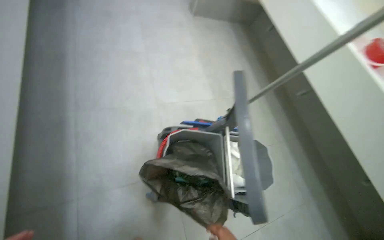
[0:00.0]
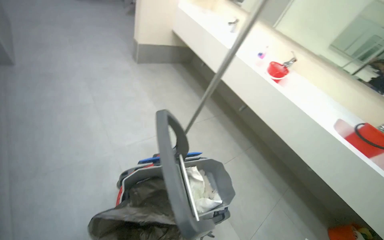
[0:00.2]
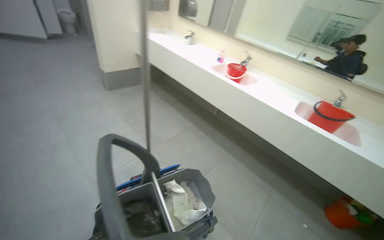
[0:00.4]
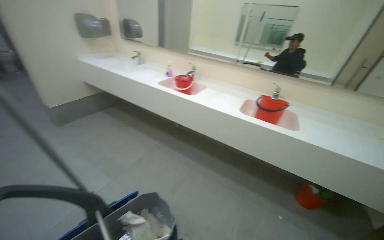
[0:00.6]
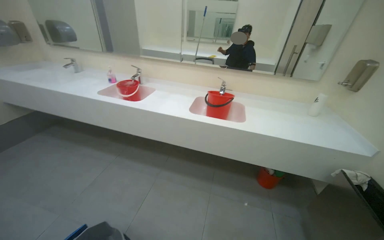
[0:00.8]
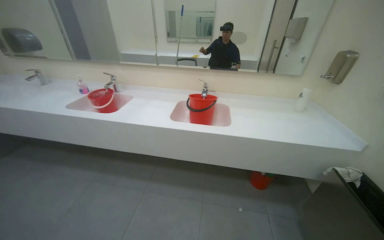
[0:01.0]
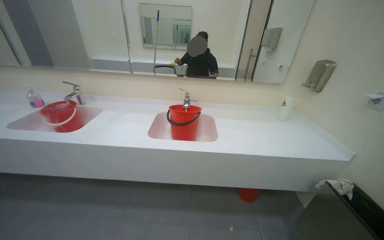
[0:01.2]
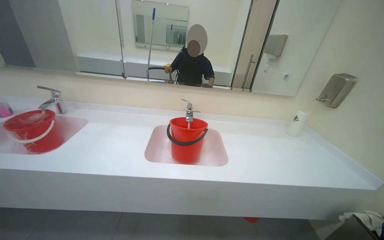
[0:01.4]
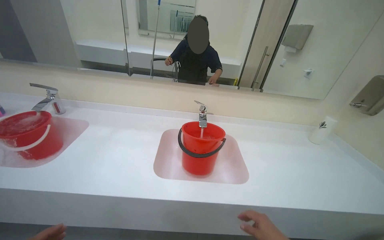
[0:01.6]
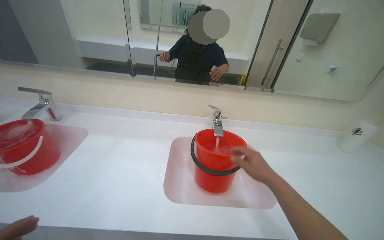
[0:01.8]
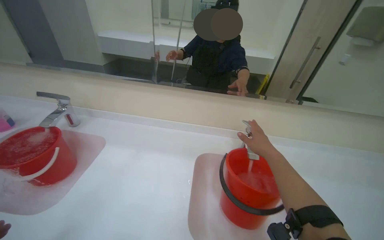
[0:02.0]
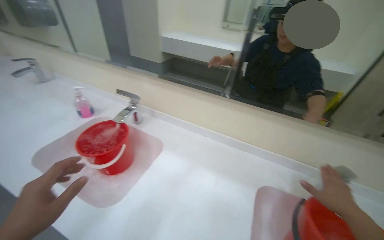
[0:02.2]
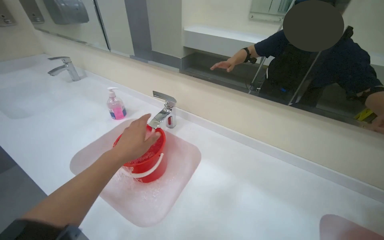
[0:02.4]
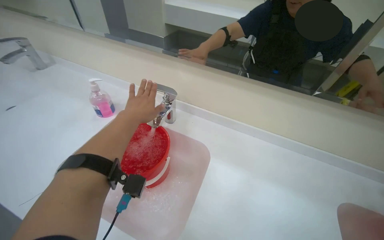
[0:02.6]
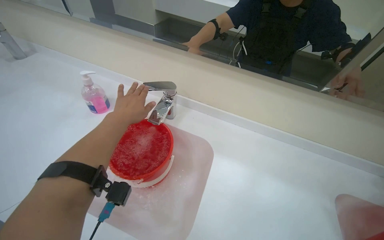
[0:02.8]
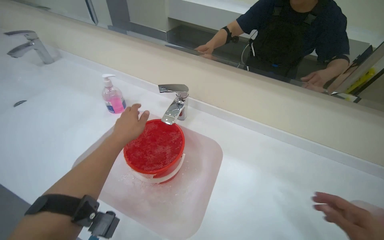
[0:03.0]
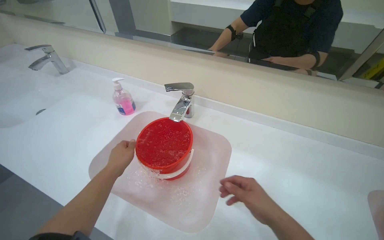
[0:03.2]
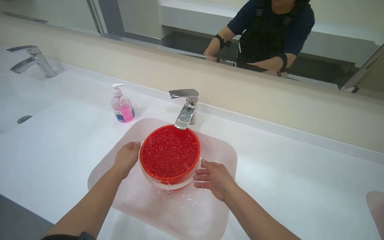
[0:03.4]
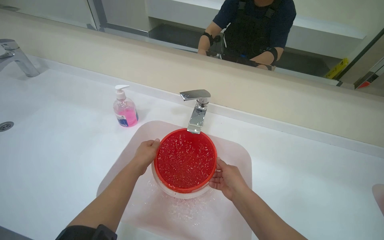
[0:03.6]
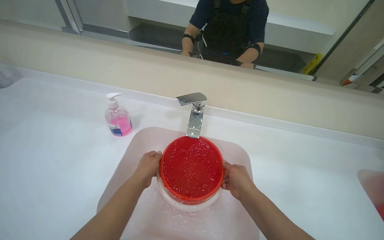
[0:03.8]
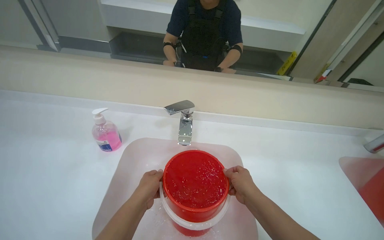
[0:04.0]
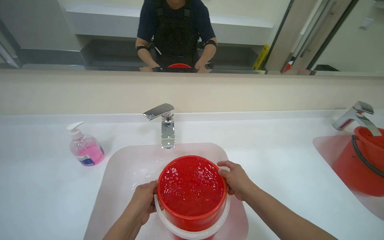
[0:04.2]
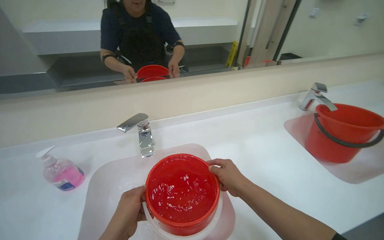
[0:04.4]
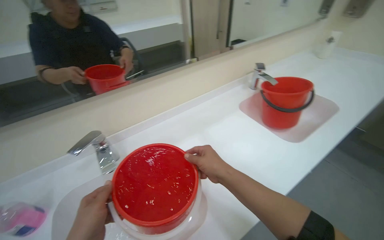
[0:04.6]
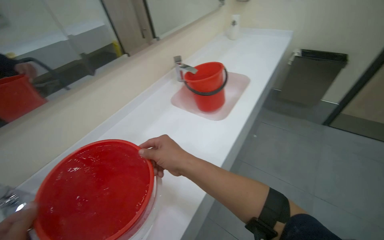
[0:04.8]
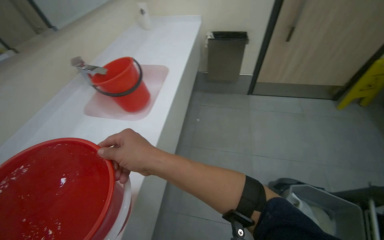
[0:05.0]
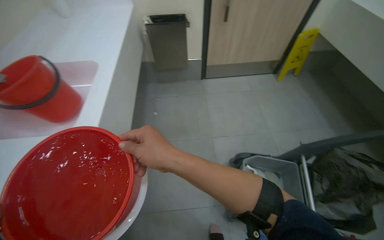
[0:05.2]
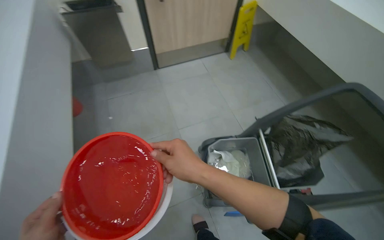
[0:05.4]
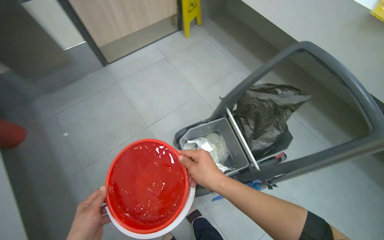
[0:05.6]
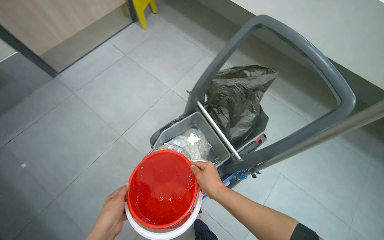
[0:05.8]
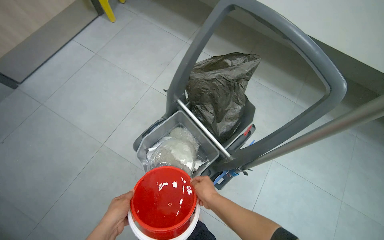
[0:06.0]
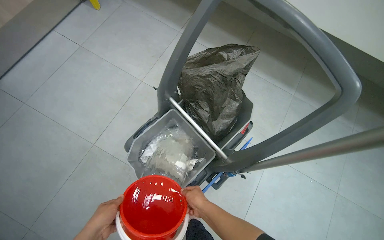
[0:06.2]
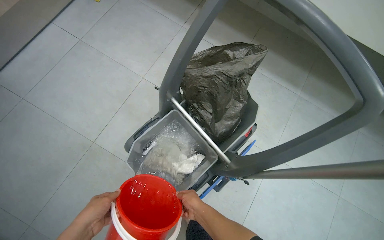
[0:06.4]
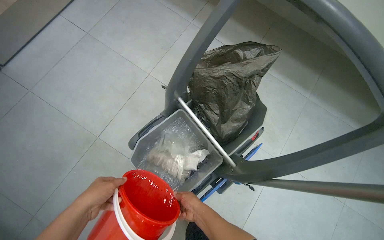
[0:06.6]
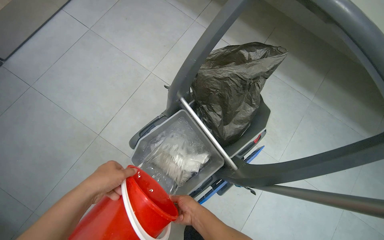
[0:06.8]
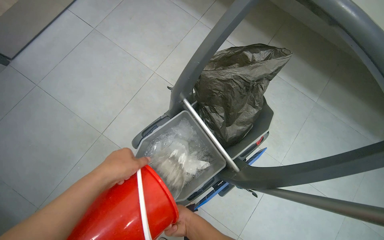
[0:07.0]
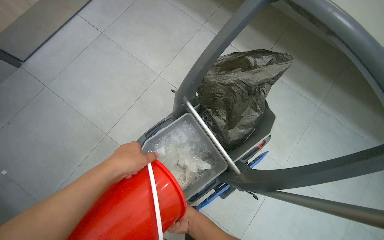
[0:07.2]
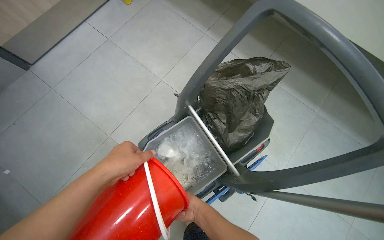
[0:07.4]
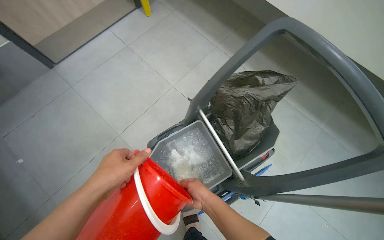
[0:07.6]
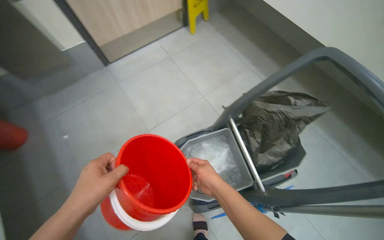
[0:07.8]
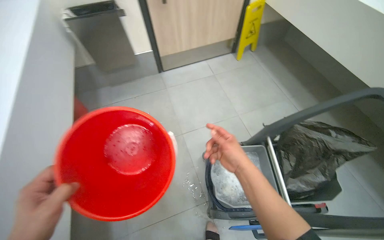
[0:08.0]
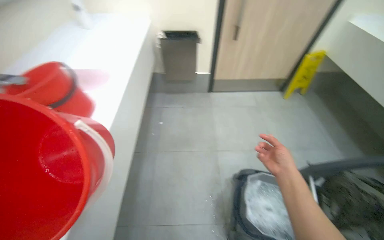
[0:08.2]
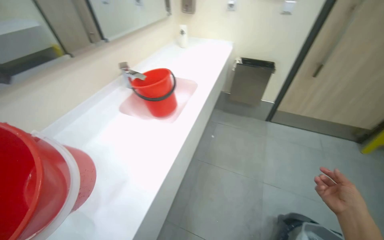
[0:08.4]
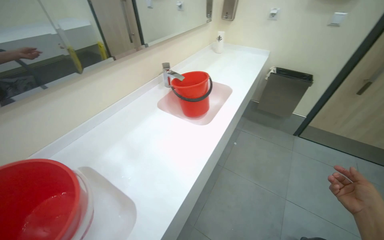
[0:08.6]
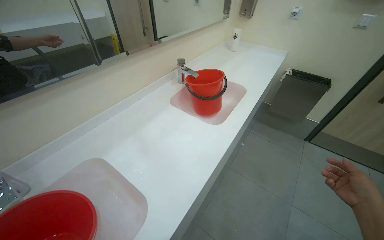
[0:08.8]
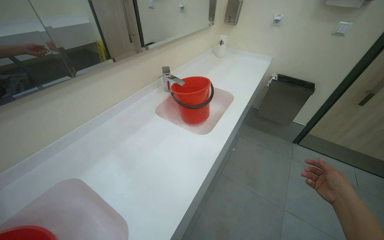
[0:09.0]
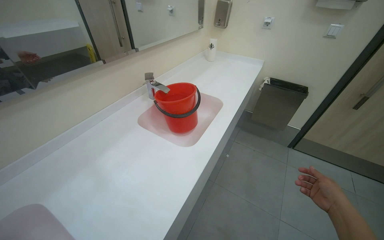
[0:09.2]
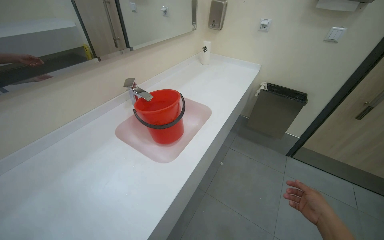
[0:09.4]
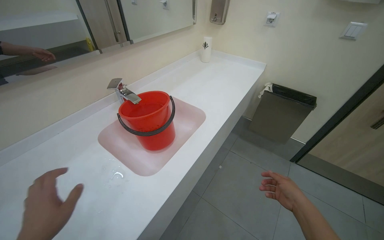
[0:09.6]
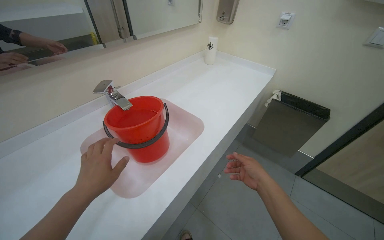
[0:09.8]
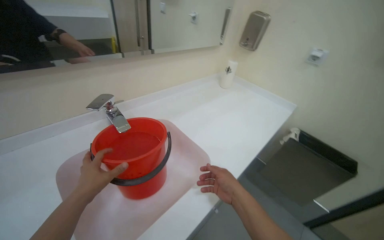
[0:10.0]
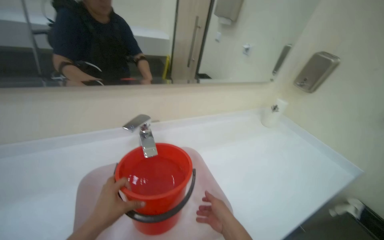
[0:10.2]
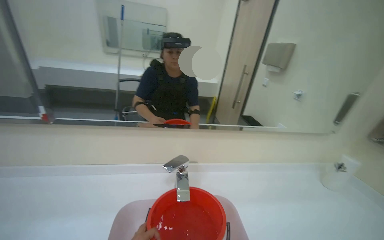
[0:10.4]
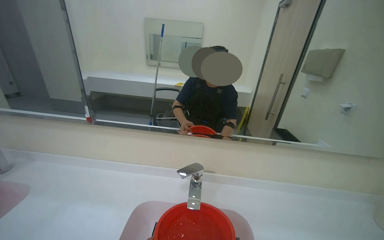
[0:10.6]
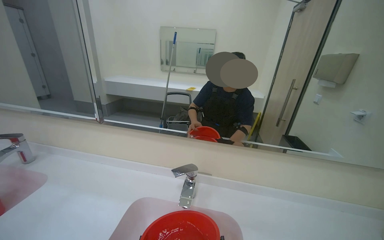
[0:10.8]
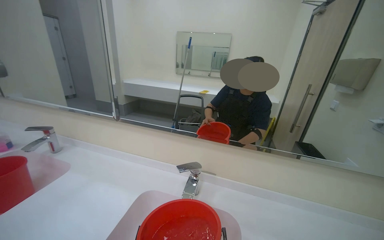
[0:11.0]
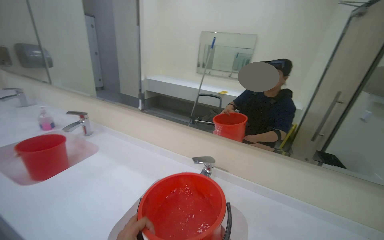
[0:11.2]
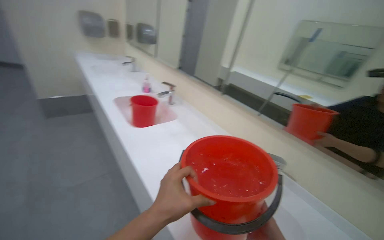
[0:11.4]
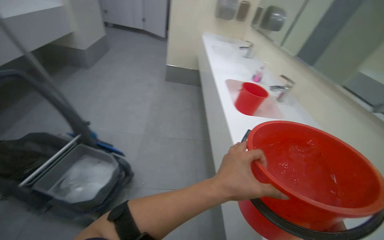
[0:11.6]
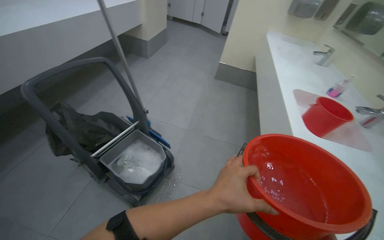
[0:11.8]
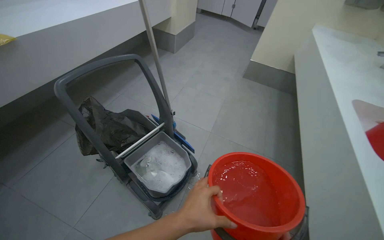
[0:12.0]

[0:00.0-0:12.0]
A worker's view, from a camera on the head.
Job: preparing cleaning supplies.
The whole recording: Preparing cleaning solution and supplies. The worker fills buckets with water for cleaning solution and organizes supplies on the cart and counter.
0:00.0 to 0:01.6: The wearer moves about 1 m. The head turns to the right by approximately 75 degrees. The camera pitches upward, by approximately 20 degrees.
0:01.6 to 0:03.0: The wearer moves about 60 cm. The head turns to the left by about 25 degrees. The wearer looks some 15 degrees further downward.
0:03.0 to 0:04.4: The wearer looks roughly 45 degrees further to the right.
0:04.4 to 0:06.0: The camera travels roughly 90 cm. The wearer's head swings roughly 135 degrees to the right. The wearer looks about 25 degrees further downward.
0:06.0 to 0:07.6: The left hand travels up the picture and nearer to the camera by about 20 cm; the right hand swings nearer and farther, some 10 cm each way, with 3 reversals.
0:07.6 to 0:09.0: The wearer moves roughly 80 cm. The head rotates approximately 80 degrees to the left. The wearer looks about 30 degrees further upward.
0:09.0 to 0:10.4: The camera is carried approximately 60 cm. The wearer looks roughly 50 degrees further to the left. The camera pitches upward, by some 25 degrees.
0:10.4 to 0:12.0: The wearer moves some 70 cm. The head turns to the left by roughly 120 degrees.

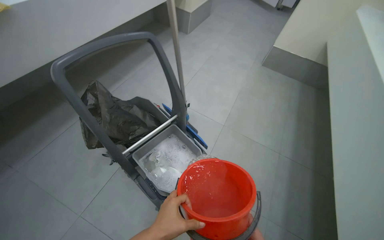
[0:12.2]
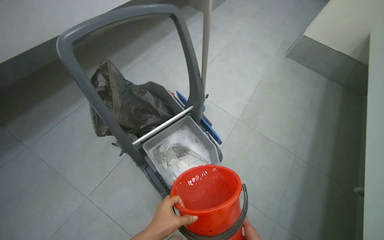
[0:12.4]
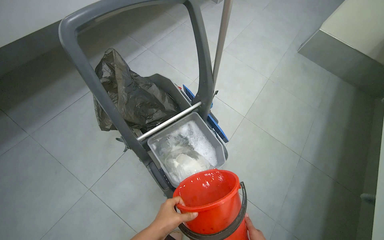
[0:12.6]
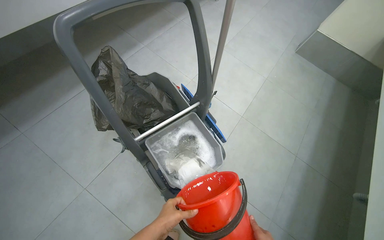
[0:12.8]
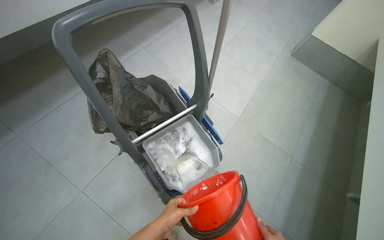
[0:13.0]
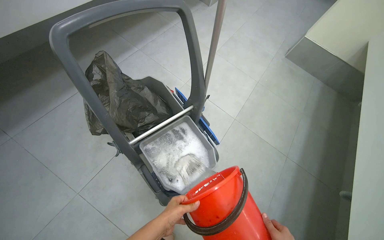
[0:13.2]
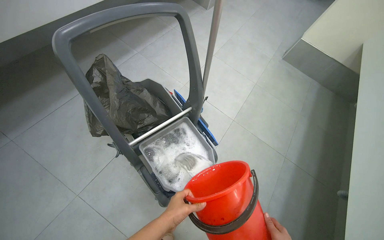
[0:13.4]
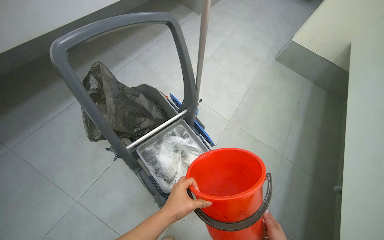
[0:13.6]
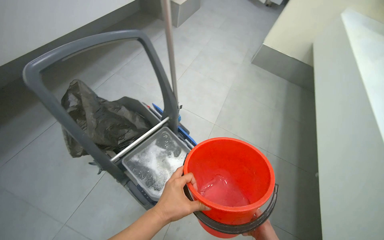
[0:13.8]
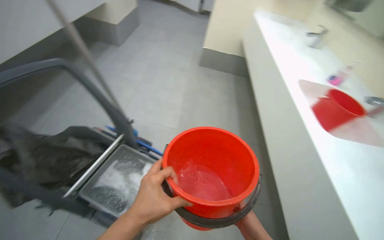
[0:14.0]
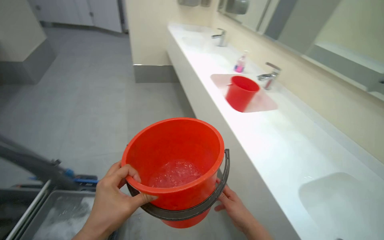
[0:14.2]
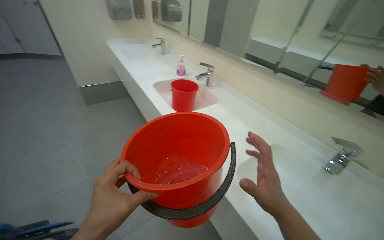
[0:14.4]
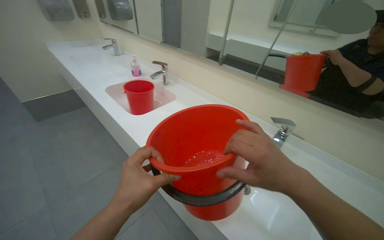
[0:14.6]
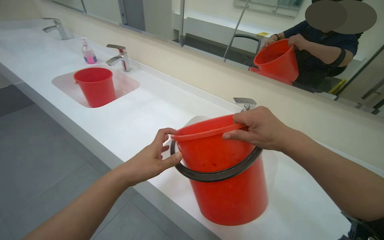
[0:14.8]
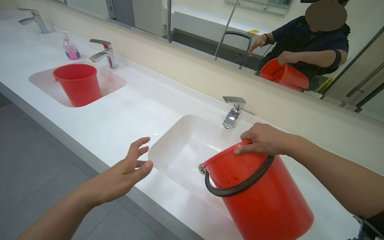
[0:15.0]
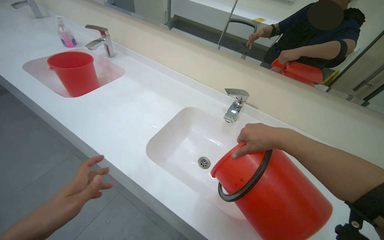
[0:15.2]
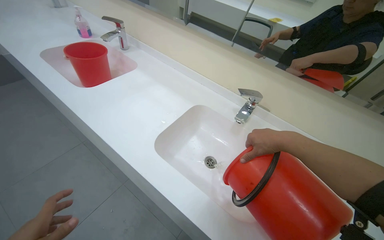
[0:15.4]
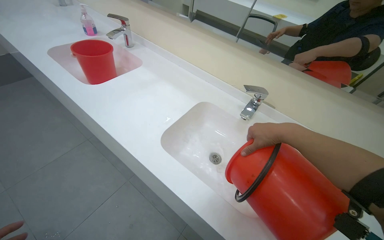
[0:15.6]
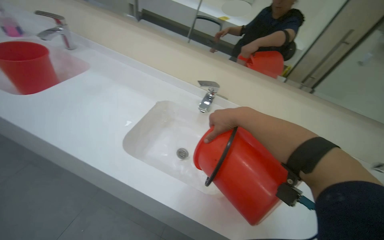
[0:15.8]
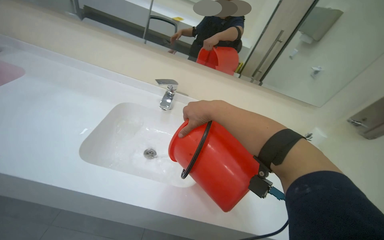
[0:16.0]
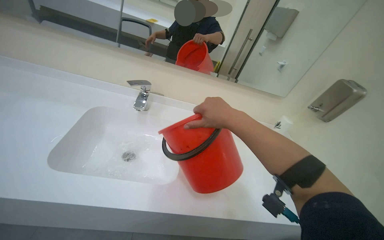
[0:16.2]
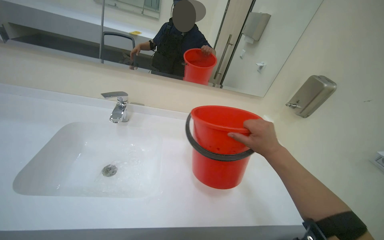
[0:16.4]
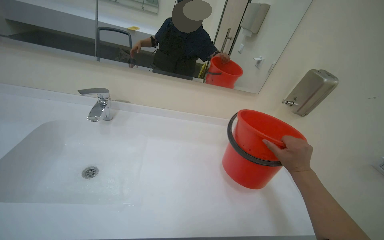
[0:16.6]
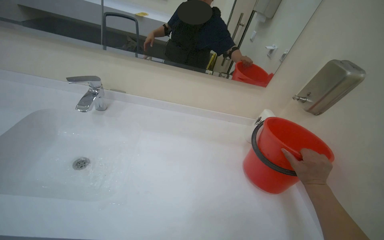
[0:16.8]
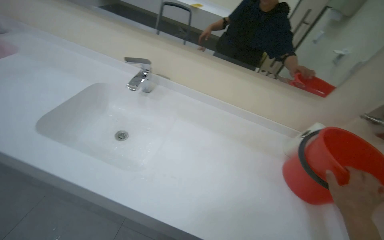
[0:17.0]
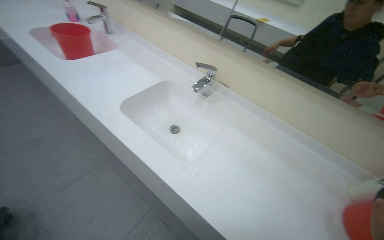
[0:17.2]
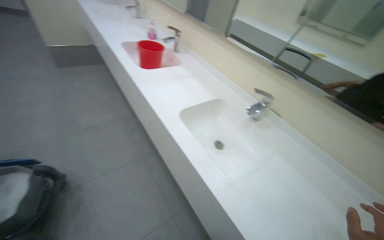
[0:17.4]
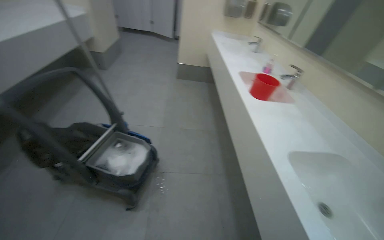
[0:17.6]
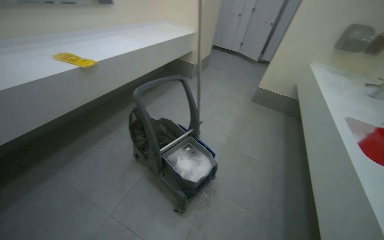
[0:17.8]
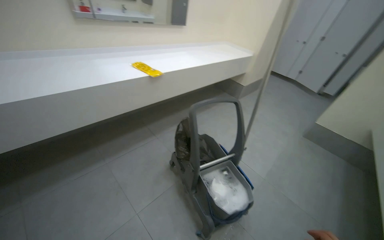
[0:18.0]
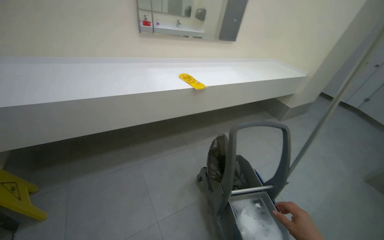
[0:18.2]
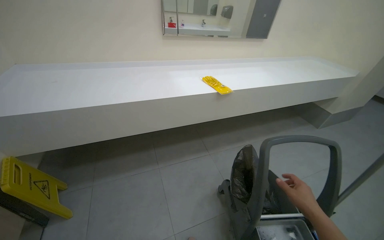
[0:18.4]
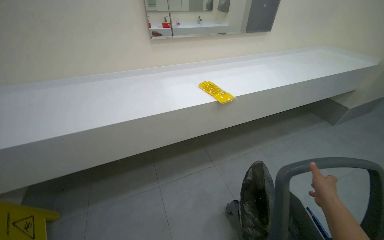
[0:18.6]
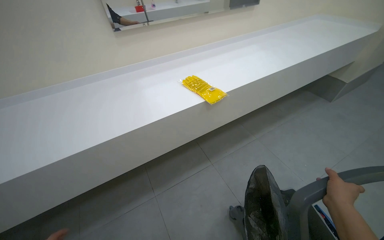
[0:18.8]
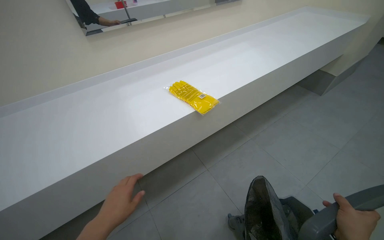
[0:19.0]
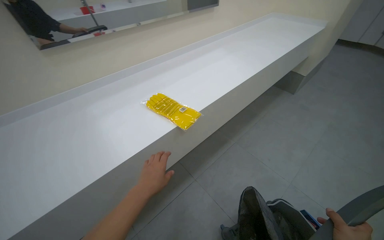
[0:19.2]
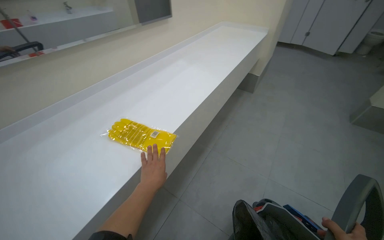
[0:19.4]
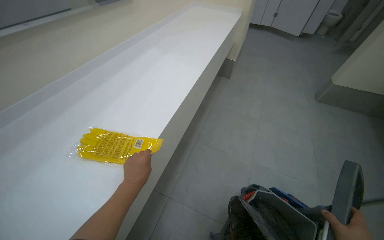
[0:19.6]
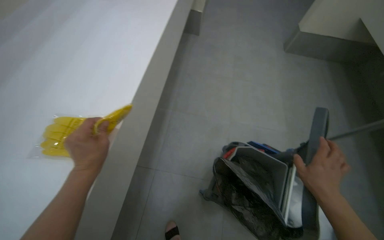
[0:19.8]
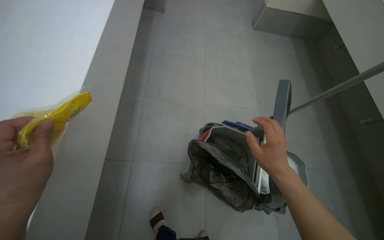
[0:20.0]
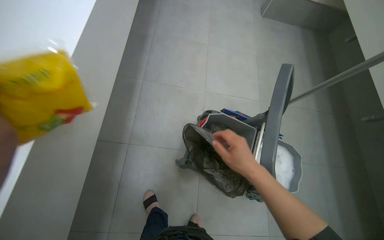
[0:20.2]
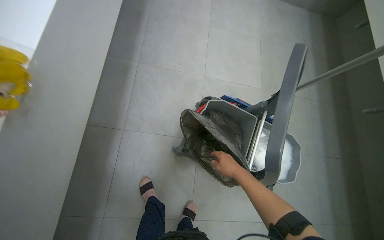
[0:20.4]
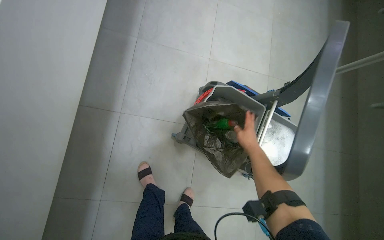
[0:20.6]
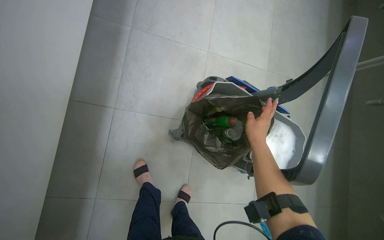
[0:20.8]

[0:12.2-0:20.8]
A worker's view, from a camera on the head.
Job: preparing cleaning supplies.
The whole recording: Preparing cleaning solution and supplies. The worker fills buckets with water for cleaning solution and organizes supplies on the cart and counter.
0:12.2 to 0:13.6: The left hand reaches about 20 cm farther from the camera, then returns.
0:13.6 to 0:15.0: The head travels about 70 cm. The head turns to the right by about 90 degrees.
0:15.0 to 0:16.6: The head turns to the right by approximately 35 degrees.
0:16.6 to 0:18.0: The wearer moves roughly 70 cm. The head rotates about 135 degrees to the left. The wearer looks roughly 25 degrees further upward.
0:18.0 to 0:19.4: The wearer moves about 90 cm.
0:19.4 to 0:20.8: The wearer looks some 30 degrees further to the right. The wearer looks approximately 40 degrees further downward.
